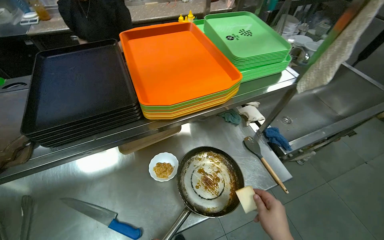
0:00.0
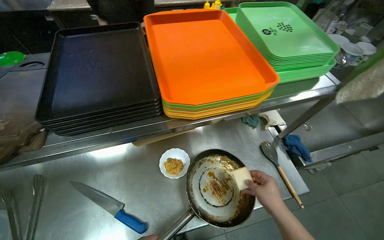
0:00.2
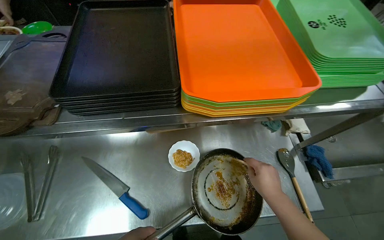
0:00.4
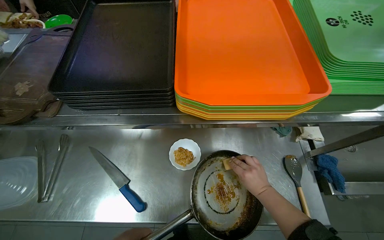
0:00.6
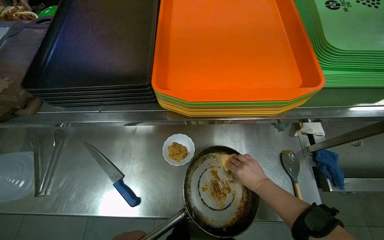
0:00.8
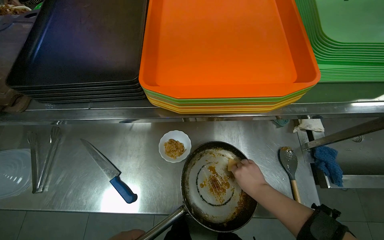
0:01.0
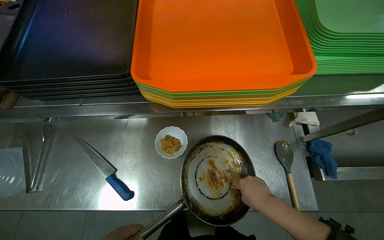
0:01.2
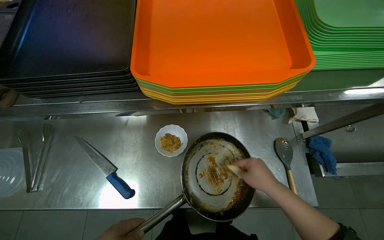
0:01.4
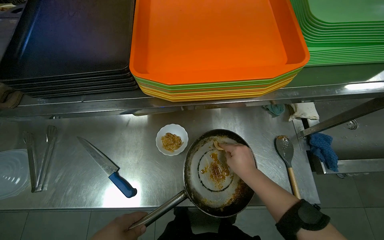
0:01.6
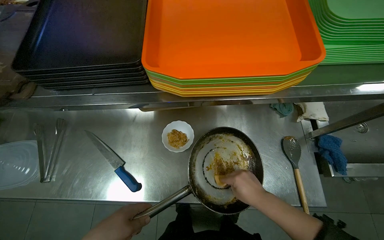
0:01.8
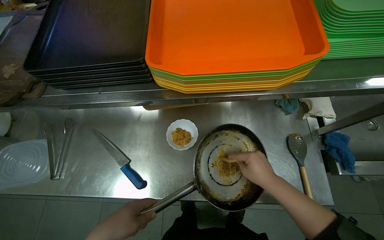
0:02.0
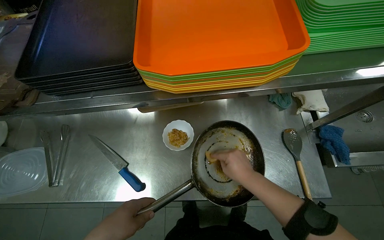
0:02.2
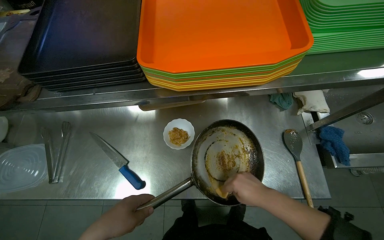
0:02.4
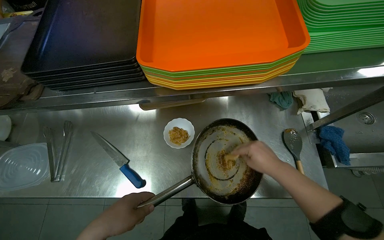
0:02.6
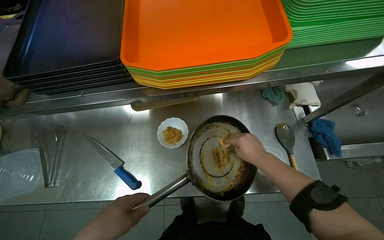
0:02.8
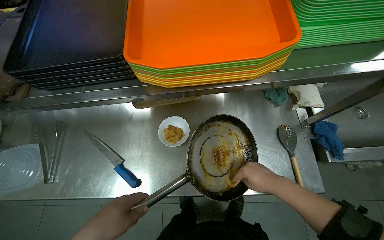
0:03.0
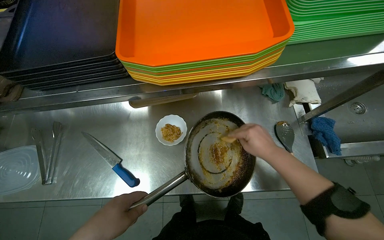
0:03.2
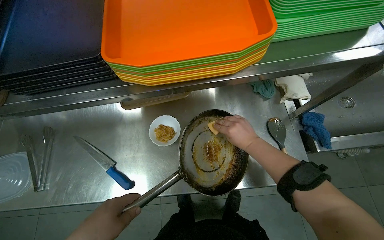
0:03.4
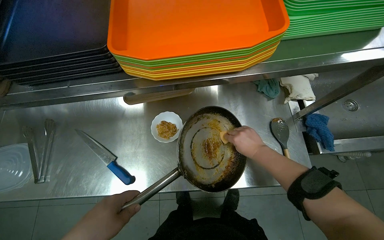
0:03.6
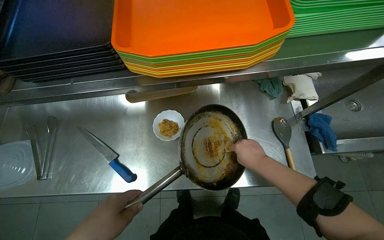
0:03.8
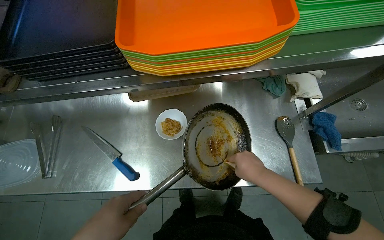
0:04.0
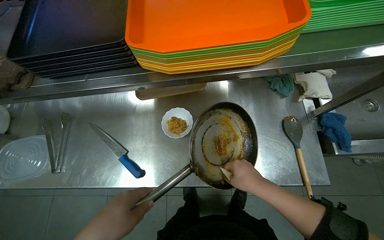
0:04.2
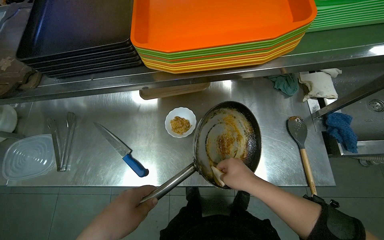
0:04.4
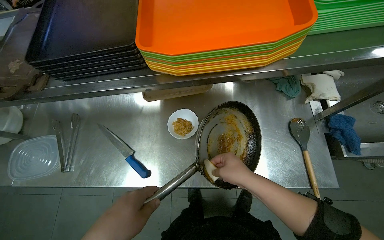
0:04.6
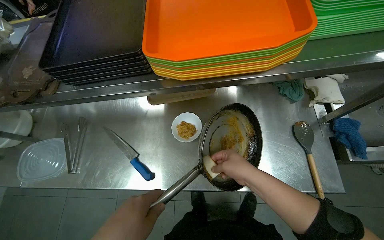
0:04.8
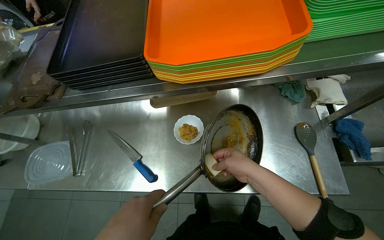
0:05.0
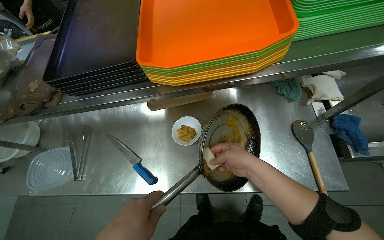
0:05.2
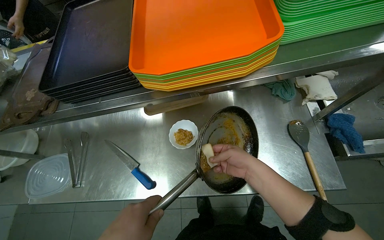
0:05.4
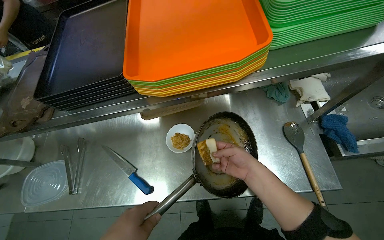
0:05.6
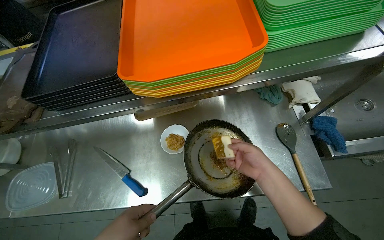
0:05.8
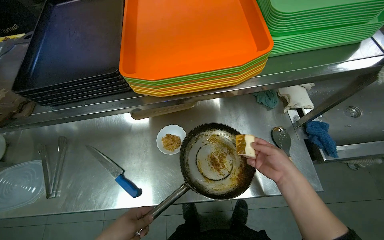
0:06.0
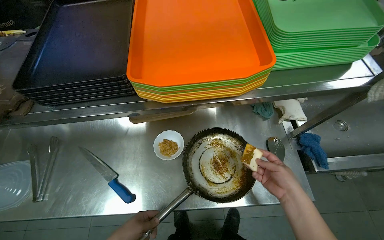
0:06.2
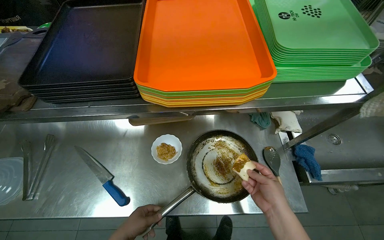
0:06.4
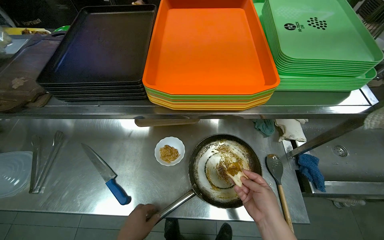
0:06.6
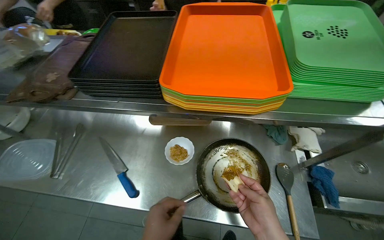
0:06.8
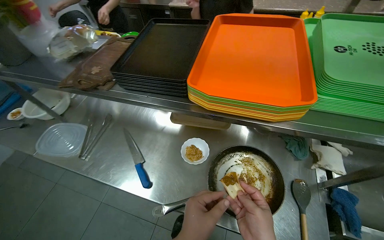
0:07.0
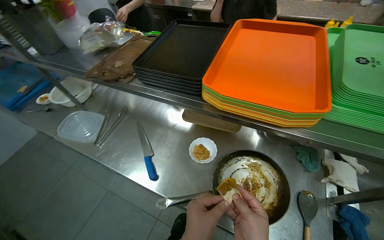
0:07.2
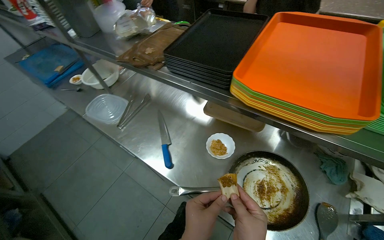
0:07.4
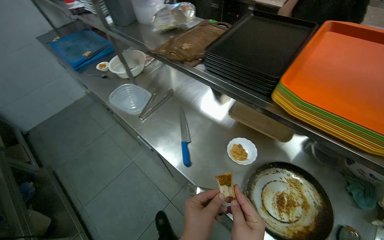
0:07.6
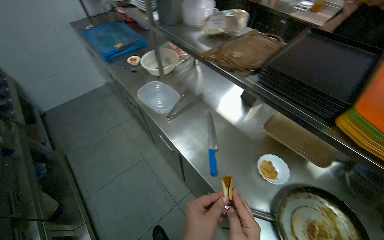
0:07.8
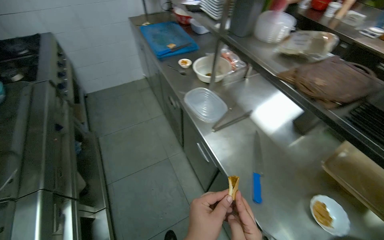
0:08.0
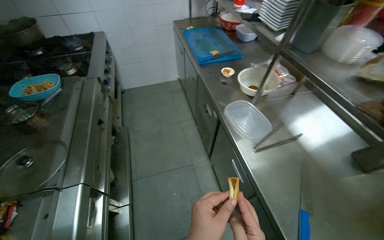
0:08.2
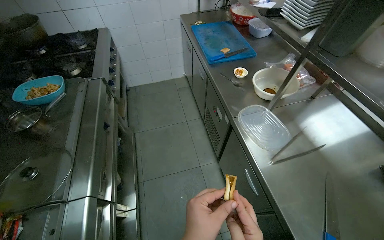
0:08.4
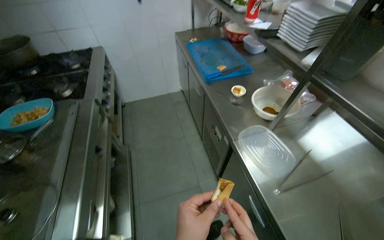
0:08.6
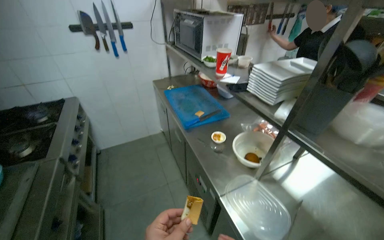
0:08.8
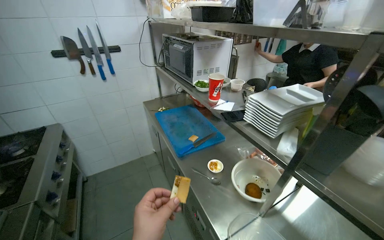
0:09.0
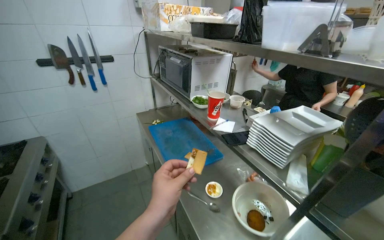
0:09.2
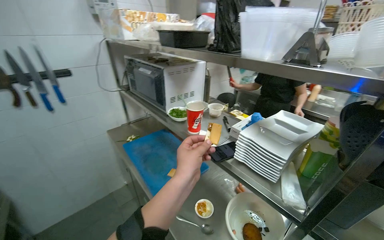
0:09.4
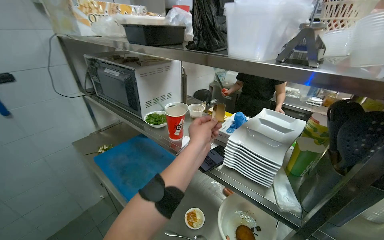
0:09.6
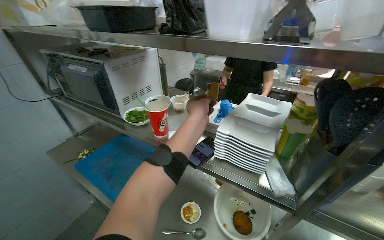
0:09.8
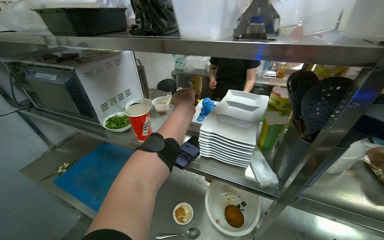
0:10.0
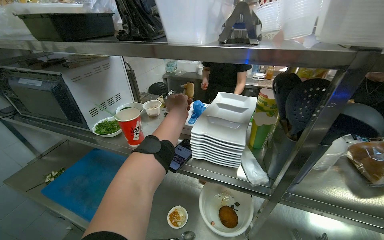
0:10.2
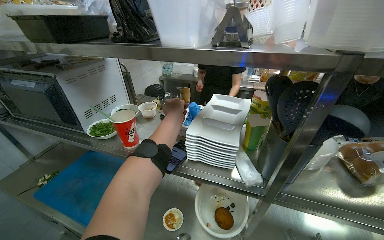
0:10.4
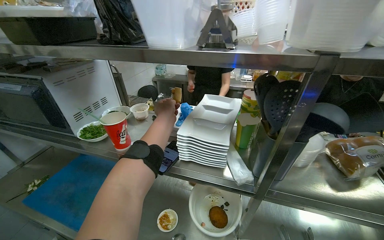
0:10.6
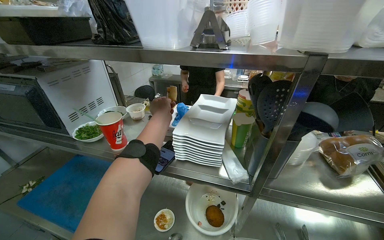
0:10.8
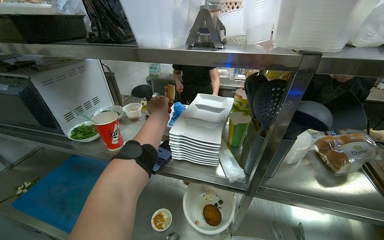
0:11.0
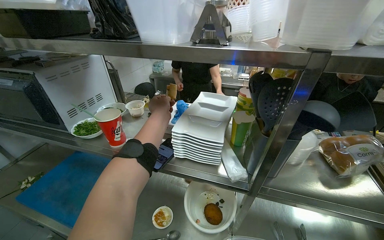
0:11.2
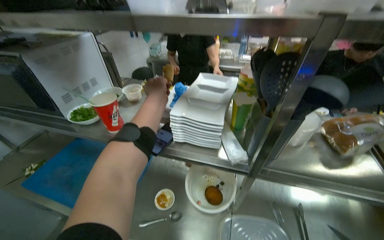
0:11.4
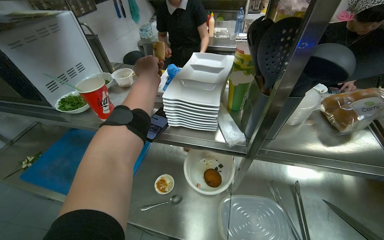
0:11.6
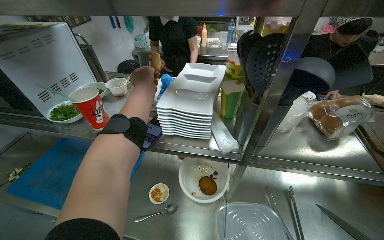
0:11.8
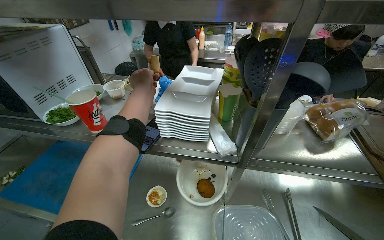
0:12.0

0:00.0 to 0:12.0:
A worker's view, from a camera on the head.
Job: preparing food.
The whole recording: Preparing and coating bread with sauce. The worker cuts cheese, then uses it to spread sauce on bread in a pan before placing the prepared bread on a plate.
0:00.0 to 0:01.6: The head rotates about 20 degrees to the left. The wearer looks about 15 degrees further downward.
0:03.0 to 0:04.4: The right hand travels to the left by some 10 cm.
0:04.4 to 0:06.0: The right hand goes about 10 cm to the right.
0:06.0 to 0:07.6: The head turns to the left by some 45 degrees.
0:07.6 to 0:09.0: The camera travels approximately 80 cm. The view tips upward by about 20 degrees.
0:09.0 to 0:10.4: The wearer's head swings approximately 40 degrees to the right.

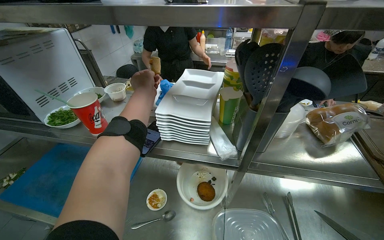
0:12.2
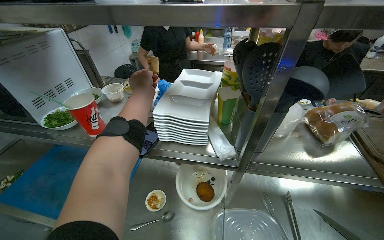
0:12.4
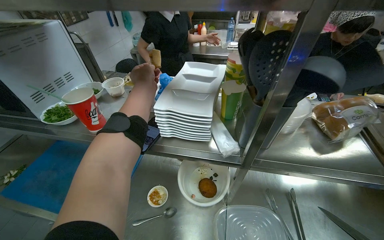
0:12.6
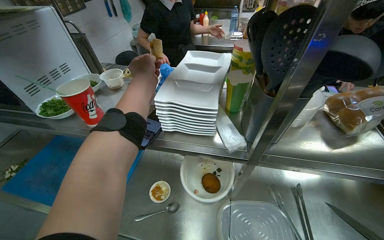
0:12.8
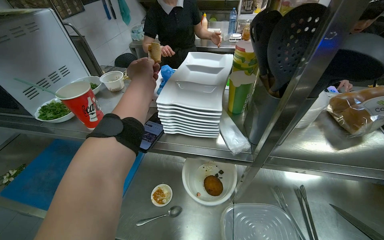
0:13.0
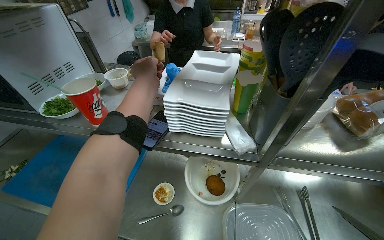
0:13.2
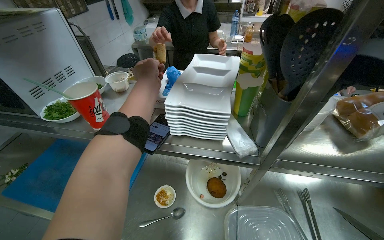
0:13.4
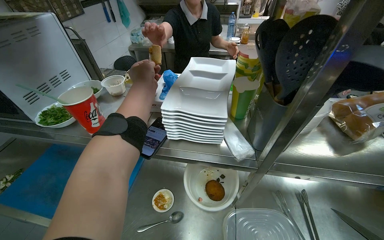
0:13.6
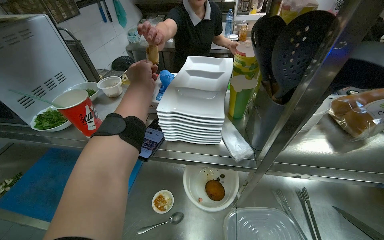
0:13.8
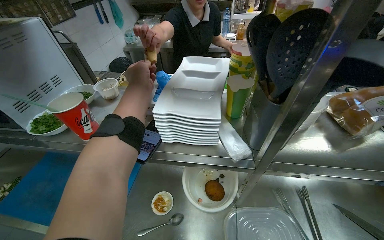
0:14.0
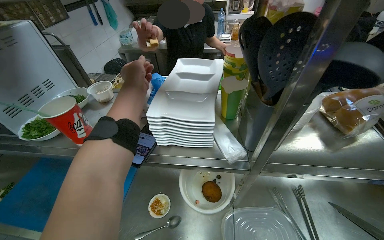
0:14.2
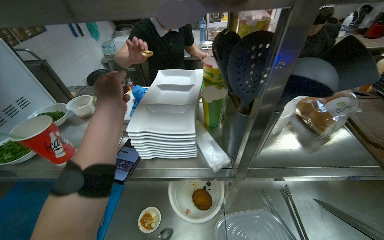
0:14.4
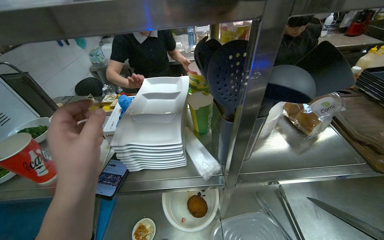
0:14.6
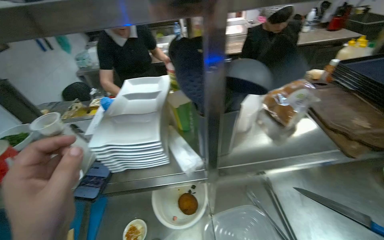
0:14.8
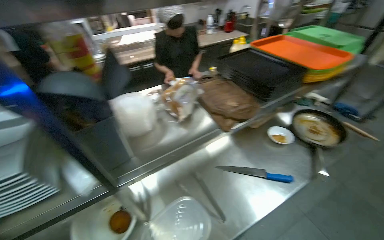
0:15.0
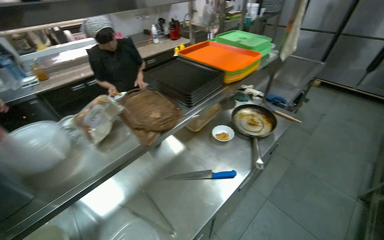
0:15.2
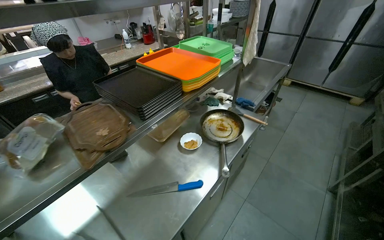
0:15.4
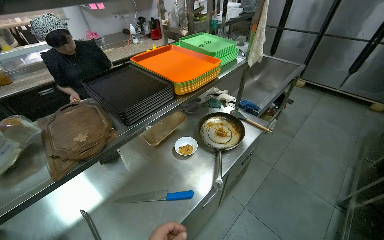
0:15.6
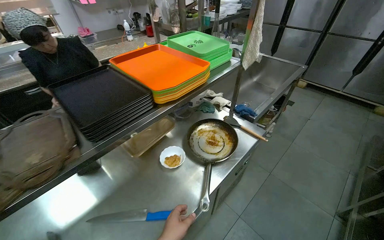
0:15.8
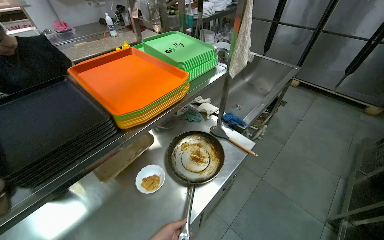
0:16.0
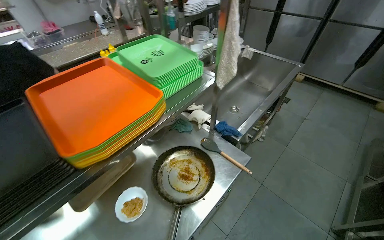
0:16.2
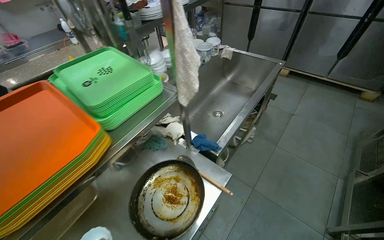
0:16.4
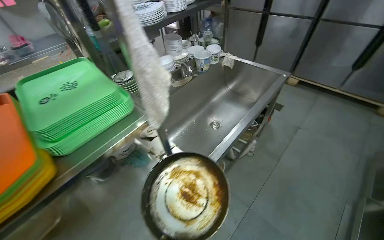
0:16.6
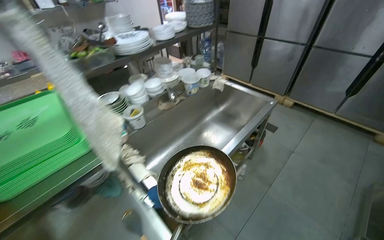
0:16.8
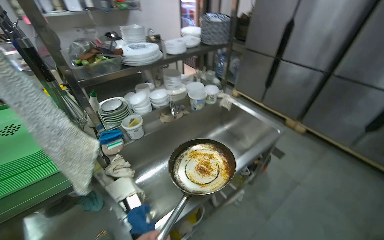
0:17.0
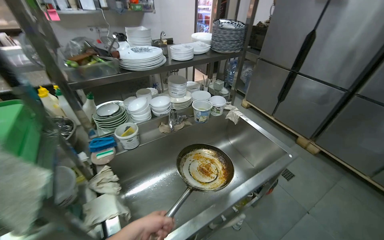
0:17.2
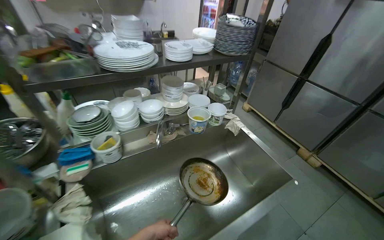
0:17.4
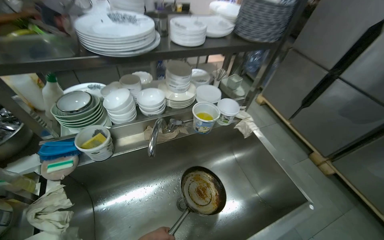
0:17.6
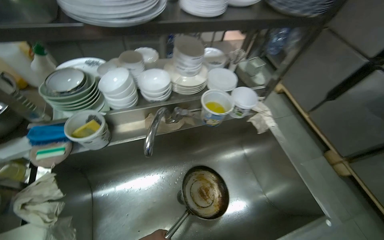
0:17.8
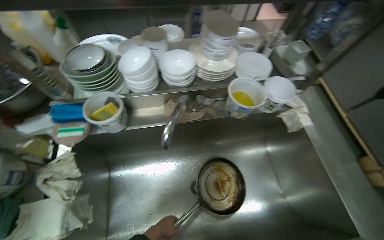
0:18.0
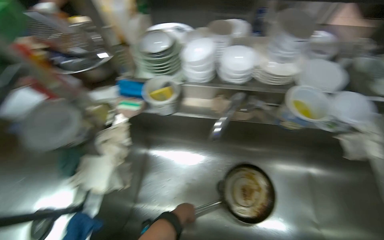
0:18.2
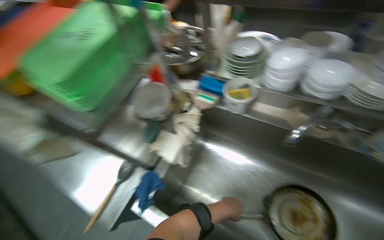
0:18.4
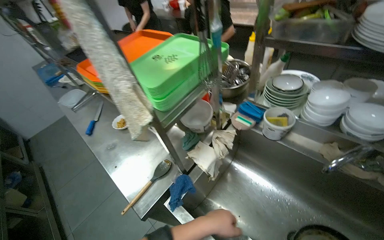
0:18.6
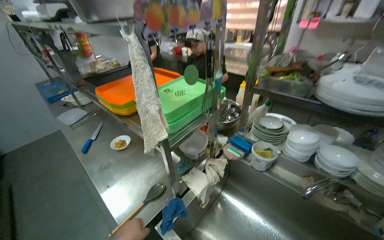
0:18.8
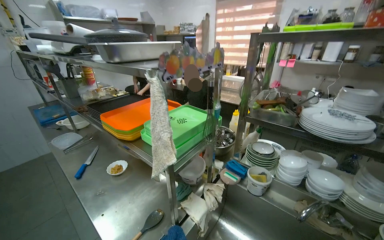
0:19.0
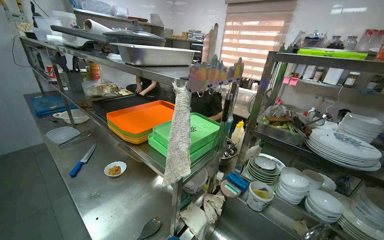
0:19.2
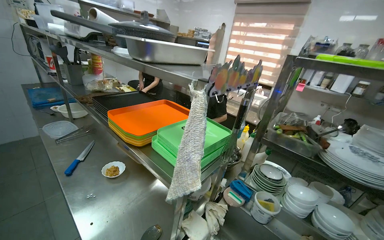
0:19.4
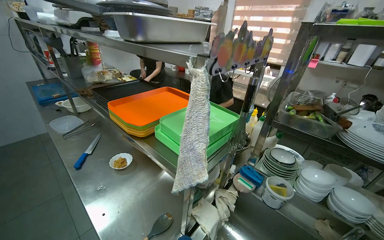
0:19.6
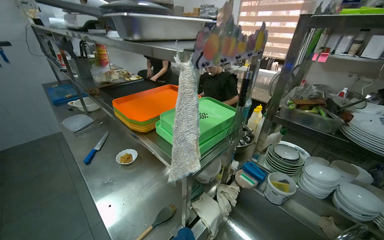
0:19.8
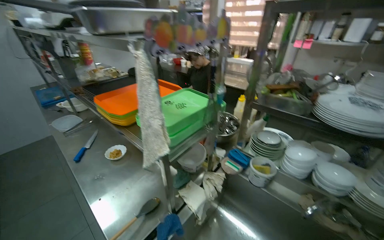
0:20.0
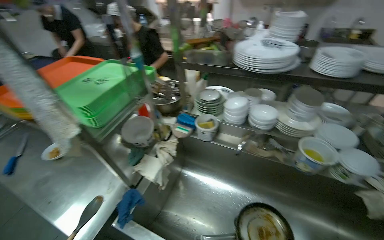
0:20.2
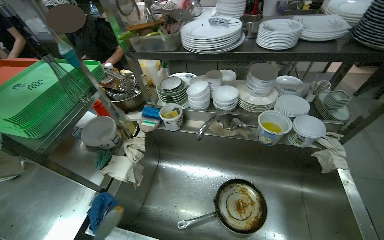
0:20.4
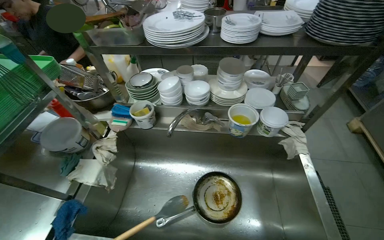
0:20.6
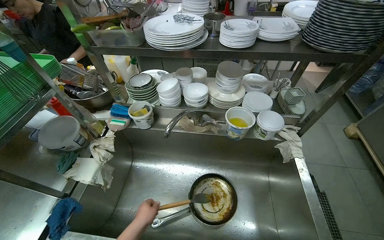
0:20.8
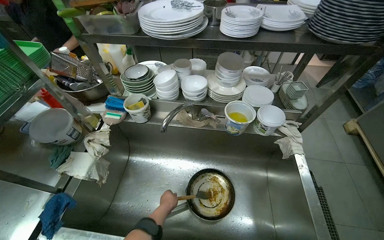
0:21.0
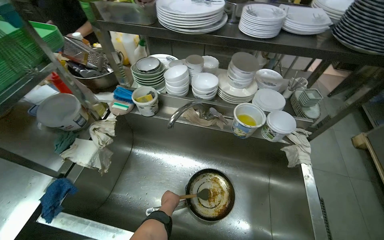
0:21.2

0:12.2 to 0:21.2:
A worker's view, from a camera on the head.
Job: preparing food.
The whole recording: Preparing and coating bread with sauce. The worker cuts cheese, then uses it to spread sauce on bread in a pan before placing the prepared bread on a plate.
0:13.8 to 0:15.2: The camera travels some 40 cm. The head turns to the right by roughly 55 degrees.
0:15.2 to 0:16.6: The camera travels some 1 m.
0:16.6 to 0:18.2: The wearer moves some 70 cm. The head turns to the left by about 55 degrees. The view tilts approximately 15 degrees downward.
0:18.2 to 0:19.8: The camera travels some 40 cm. The wearer looks roughly 45 degrees further to the left. The wearer looks about 30 degrees further upward.
0:19.8 to 0:21.2: The wearer moves roughly 40 cm. The head rotates roughly 35 degrees to the right. The view tilts some 20 degrees downward.
